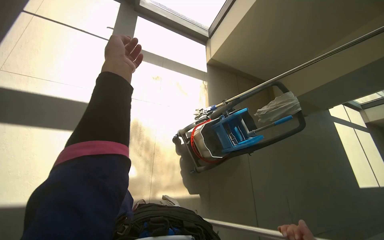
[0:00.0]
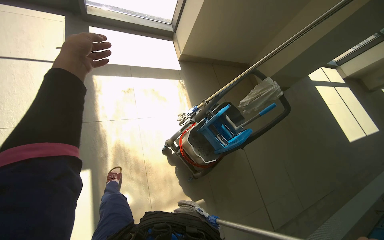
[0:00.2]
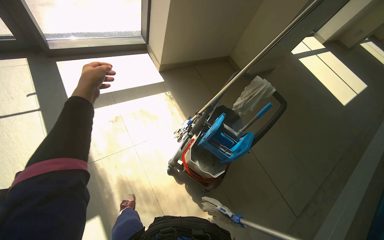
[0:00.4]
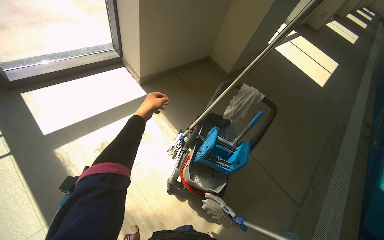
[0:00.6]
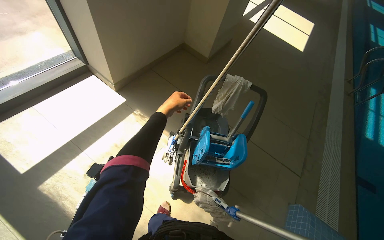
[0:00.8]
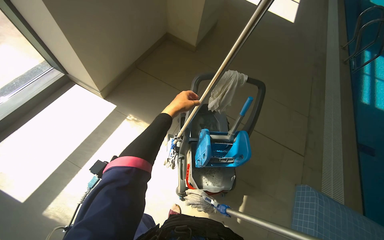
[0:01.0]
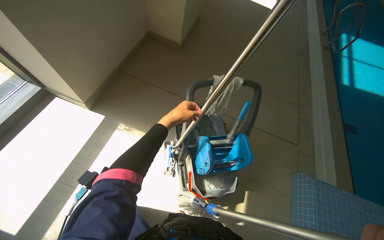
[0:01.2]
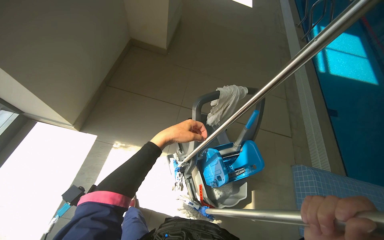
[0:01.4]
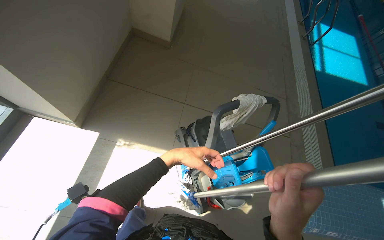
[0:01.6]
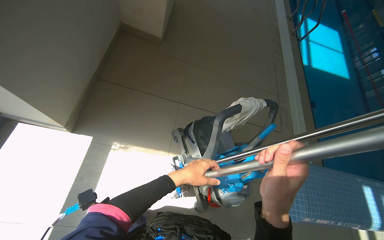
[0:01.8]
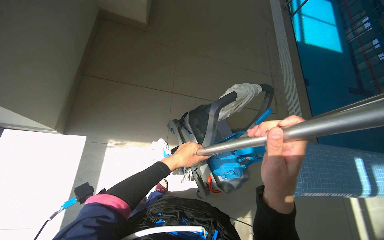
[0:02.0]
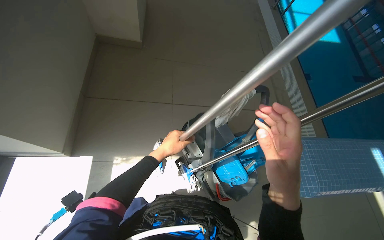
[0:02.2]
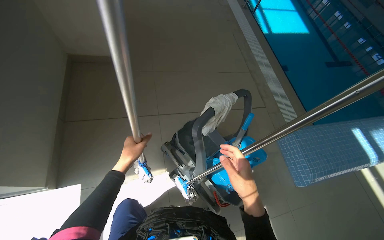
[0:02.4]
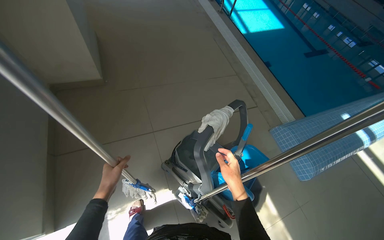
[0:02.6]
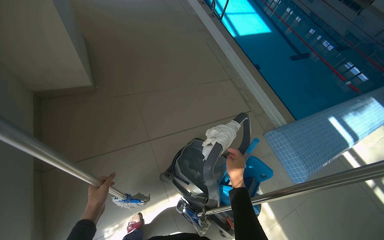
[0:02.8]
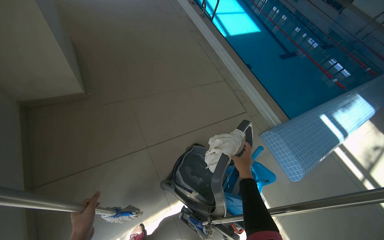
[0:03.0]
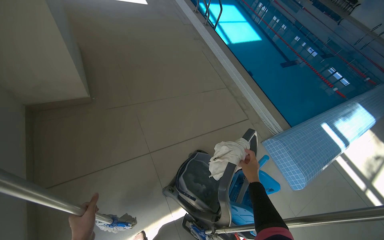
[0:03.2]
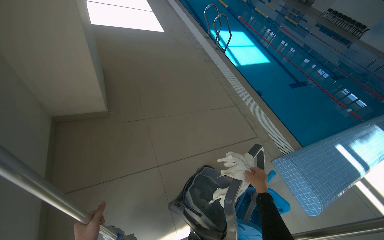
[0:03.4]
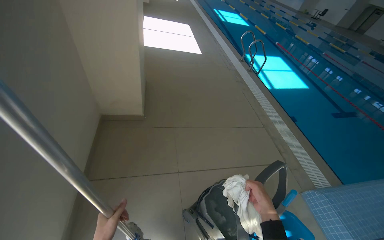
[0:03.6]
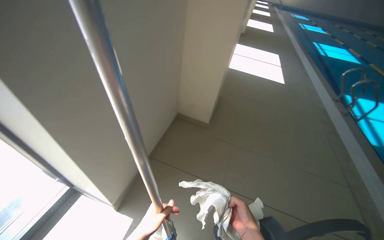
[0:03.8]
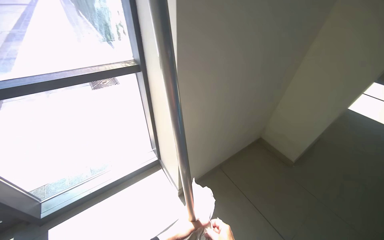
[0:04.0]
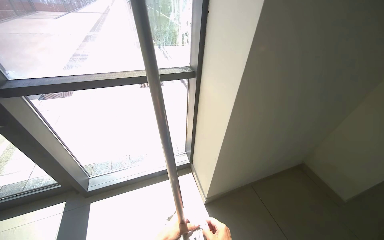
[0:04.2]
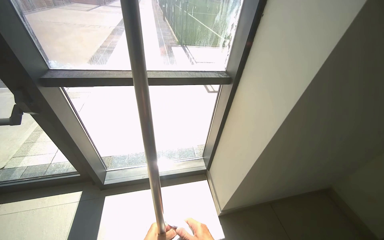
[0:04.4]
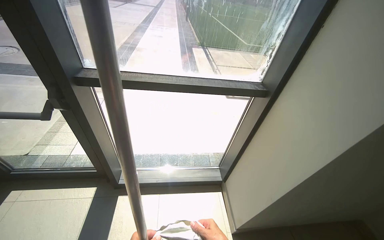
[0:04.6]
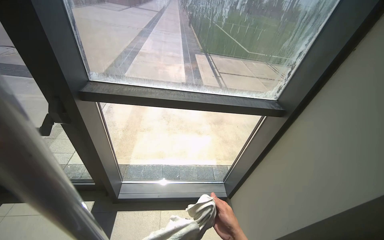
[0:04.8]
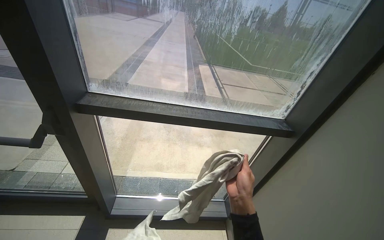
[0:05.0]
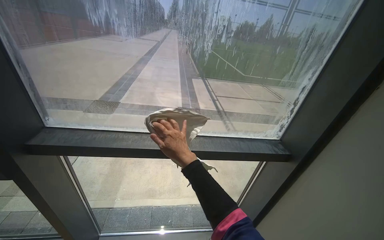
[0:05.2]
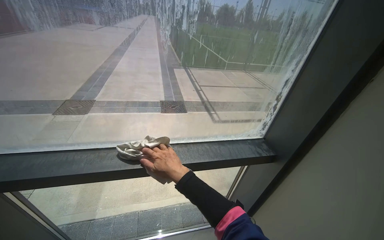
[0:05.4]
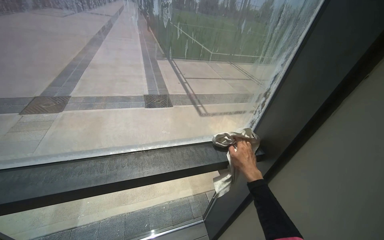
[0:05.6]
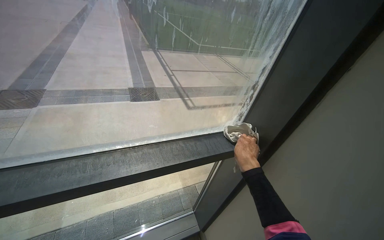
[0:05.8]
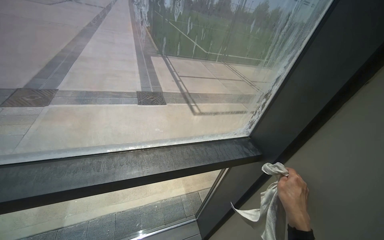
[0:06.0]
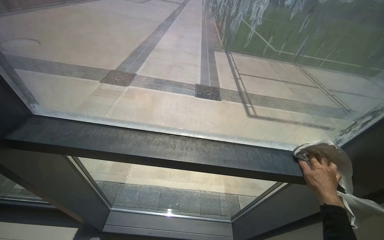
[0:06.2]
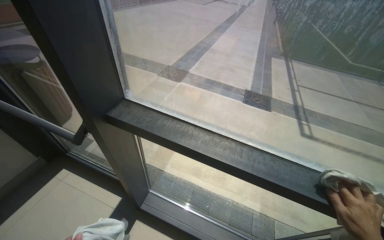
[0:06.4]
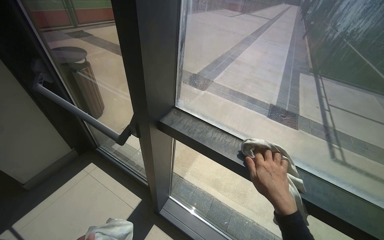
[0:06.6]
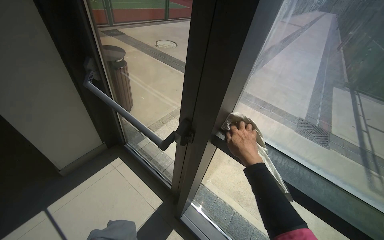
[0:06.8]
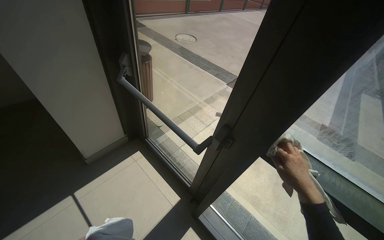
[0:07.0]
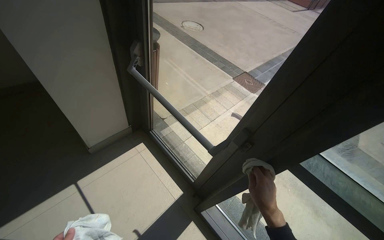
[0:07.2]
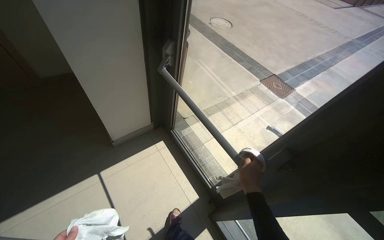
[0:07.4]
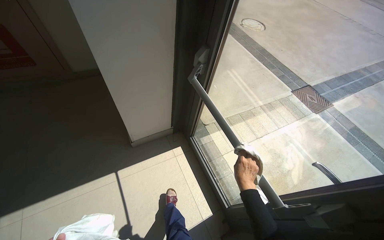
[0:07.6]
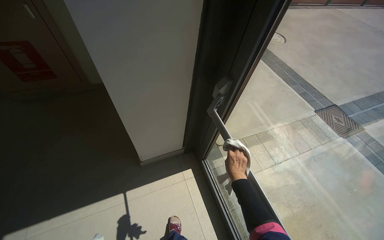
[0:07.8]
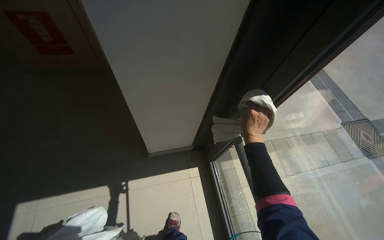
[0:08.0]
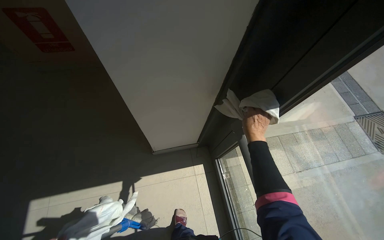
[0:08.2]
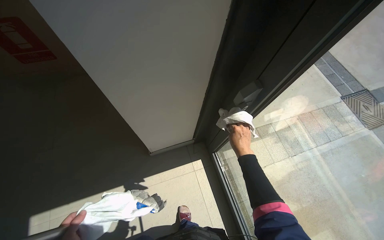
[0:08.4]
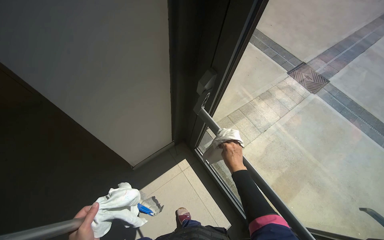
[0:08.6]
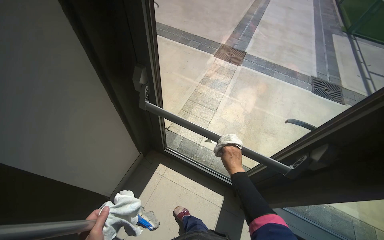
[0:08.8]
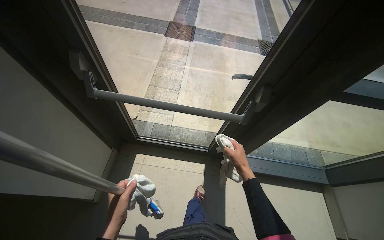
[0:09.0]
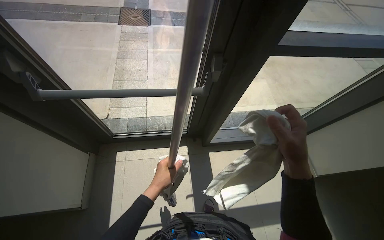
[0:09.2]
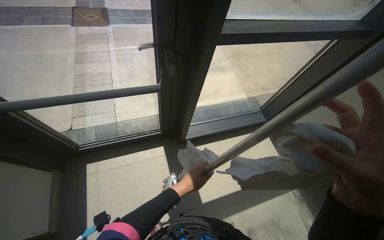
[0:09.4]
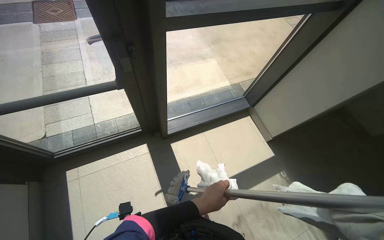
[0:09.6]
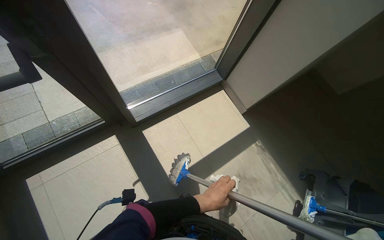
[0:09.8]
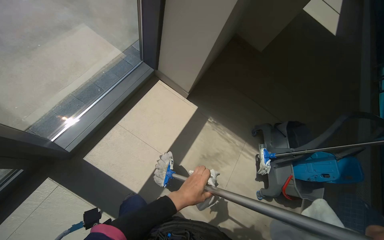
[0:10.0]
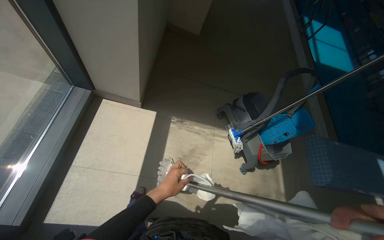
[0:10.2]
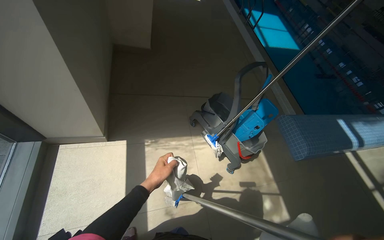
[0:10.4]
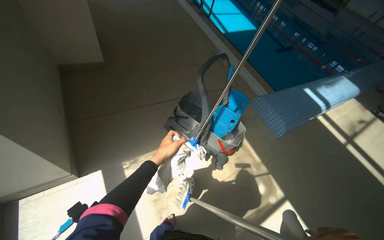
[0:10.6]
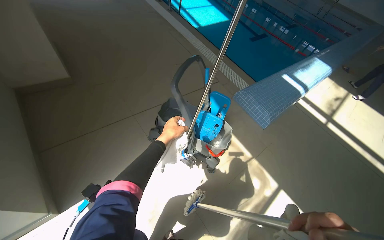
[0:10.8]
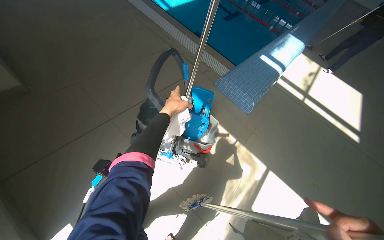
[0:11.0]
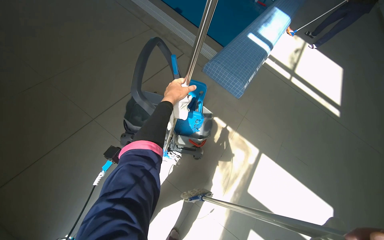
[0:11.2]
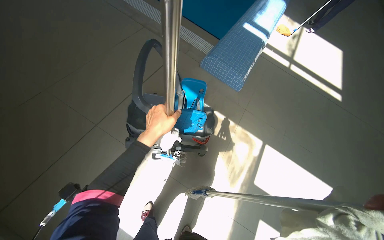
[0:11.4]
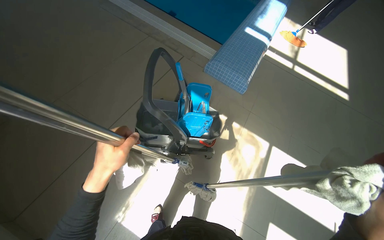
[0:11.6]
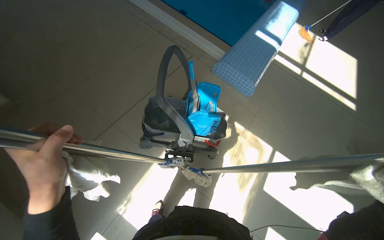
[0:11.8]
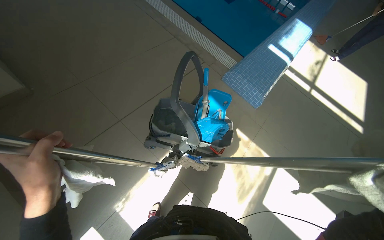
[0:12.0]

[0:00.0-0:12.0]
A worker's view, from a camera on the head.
Job: cleaning windows.
The whole recording: Cleaning windows and frames. The worker cleans the large windows and their frames using a cloth and a mop.
0:00.0 to 0:01.6: The head travels about 1 m. The head rotates some 75 degrees to the right. The view tilts approximately 25 degrees downward.
0:01.6 to 0:03.0: The head turns to the right by roughly 40 degrees. The right hand goes some 30 cm farther from the camera, while the left hand is displaced to the left by roughly 35 cm.
0:03.0 to 0:04.4: The wearer moves about 70 cm. The head rotates roughly 105 degrees to the left. The camera pitches upward, by roughly 30 degrees.
0:04.4 to 0:06.0: The wearer moves approximately 60 cm.
0:06.0 to 0:07.6: The camera is carried roughly 90 cm. The wearer's head swings about 80 degrees to the left.
0:07.6 to 0:09.0: The head turns to the right by about 55 degrees.
0:09.0 to 0:10.4: The camera is carried roughly 90 cm. The head turns to the right by some 105 degrees. The camera pitches downward, by some 25 degrees.
0:10.4 to 0:12.0: The camera is carried roughly 50 cm. The wearer looks about 35 degrees further to the right. The view tilts about 15 degrees downward.

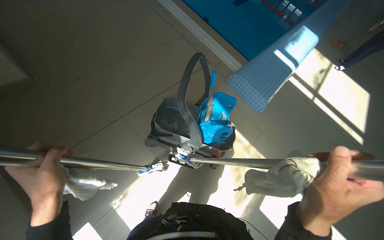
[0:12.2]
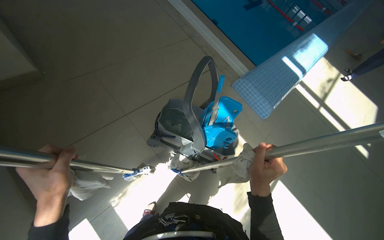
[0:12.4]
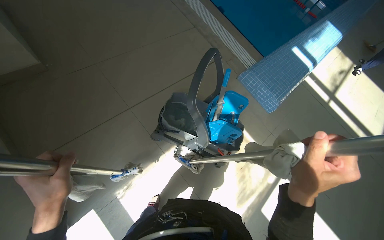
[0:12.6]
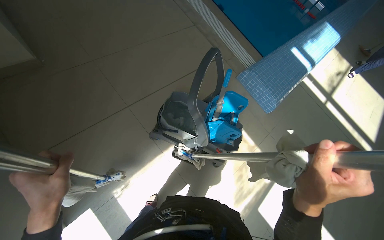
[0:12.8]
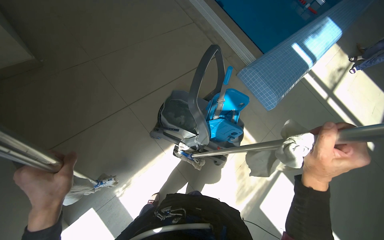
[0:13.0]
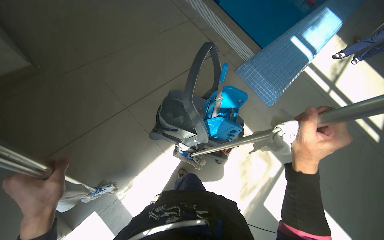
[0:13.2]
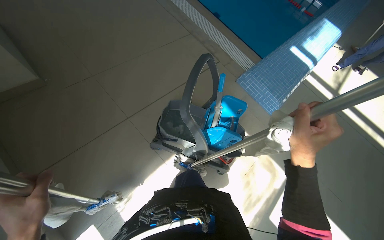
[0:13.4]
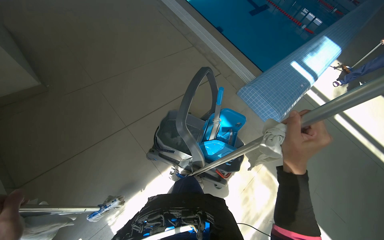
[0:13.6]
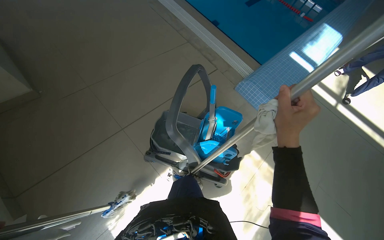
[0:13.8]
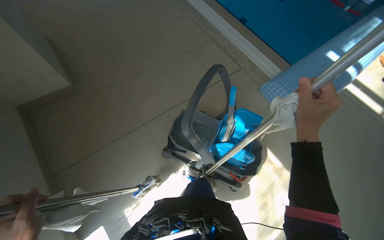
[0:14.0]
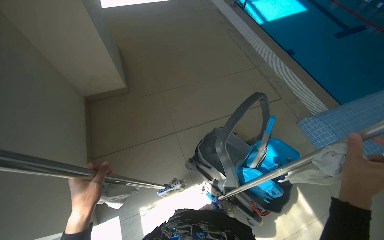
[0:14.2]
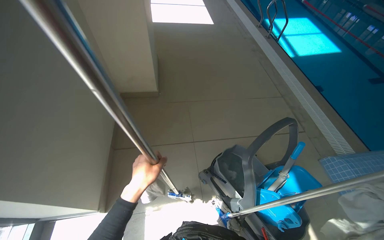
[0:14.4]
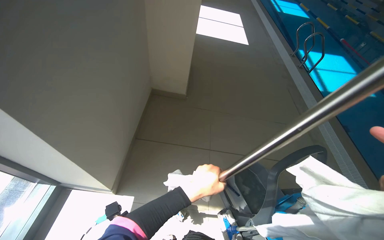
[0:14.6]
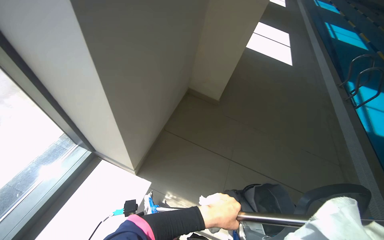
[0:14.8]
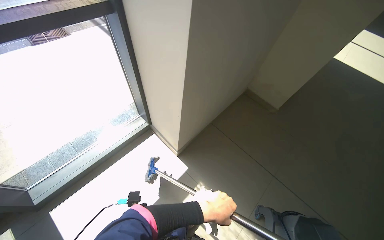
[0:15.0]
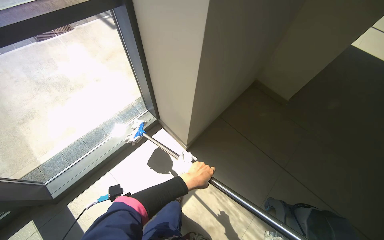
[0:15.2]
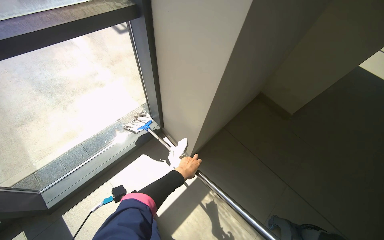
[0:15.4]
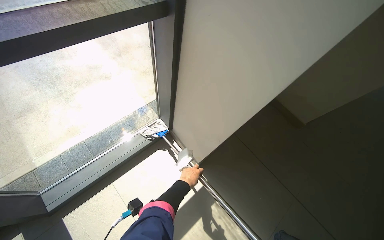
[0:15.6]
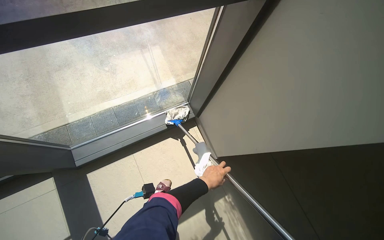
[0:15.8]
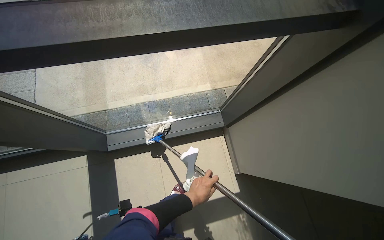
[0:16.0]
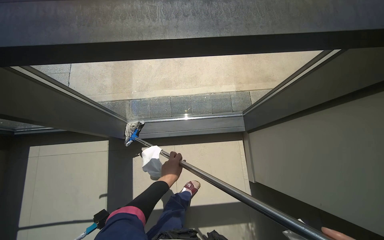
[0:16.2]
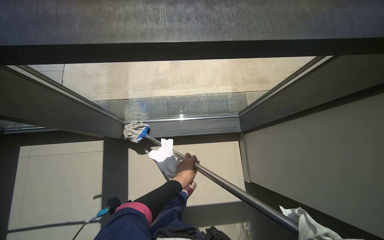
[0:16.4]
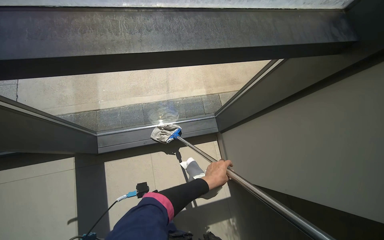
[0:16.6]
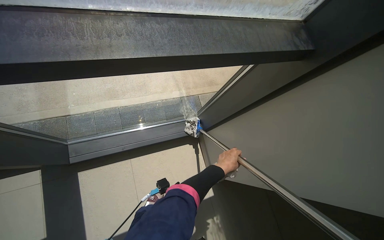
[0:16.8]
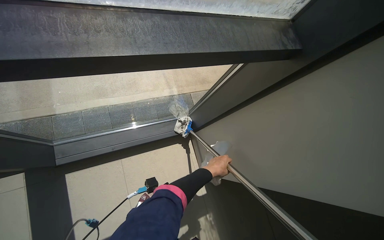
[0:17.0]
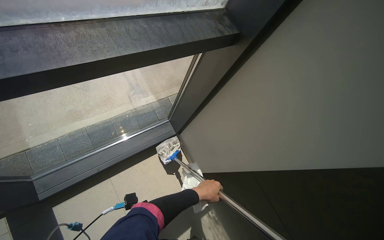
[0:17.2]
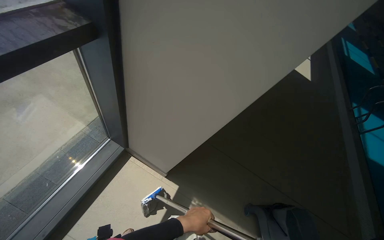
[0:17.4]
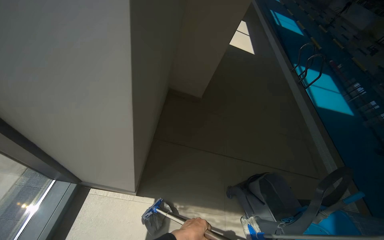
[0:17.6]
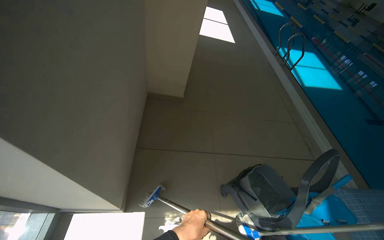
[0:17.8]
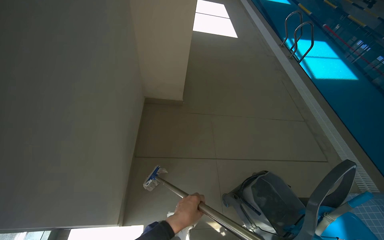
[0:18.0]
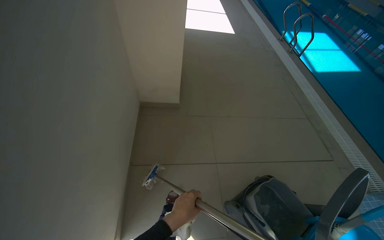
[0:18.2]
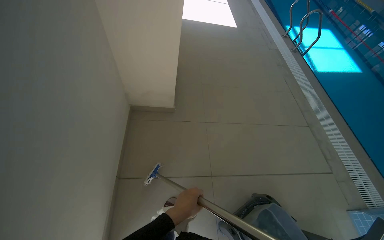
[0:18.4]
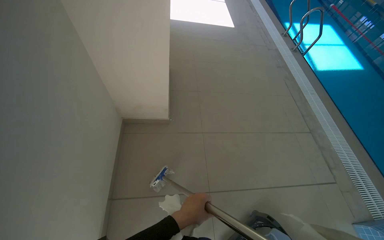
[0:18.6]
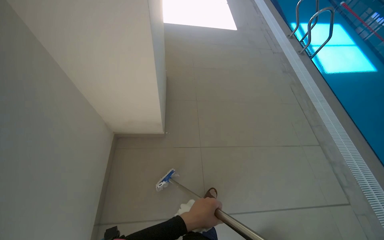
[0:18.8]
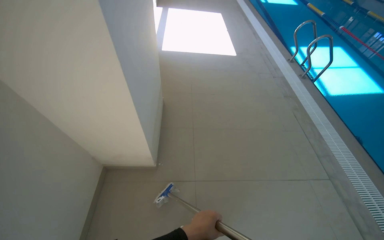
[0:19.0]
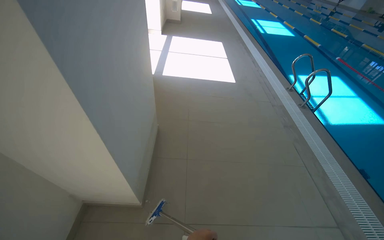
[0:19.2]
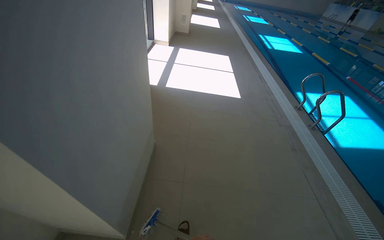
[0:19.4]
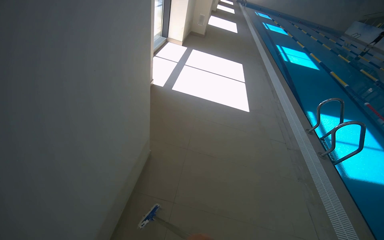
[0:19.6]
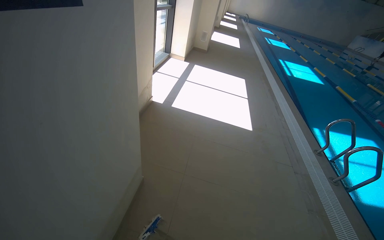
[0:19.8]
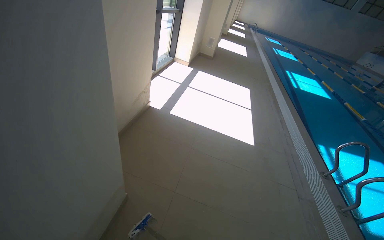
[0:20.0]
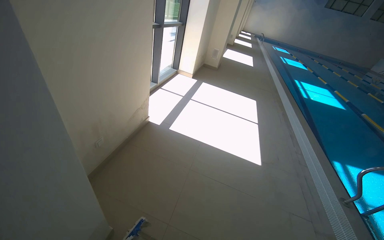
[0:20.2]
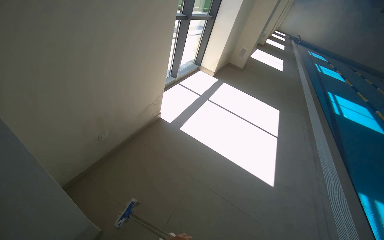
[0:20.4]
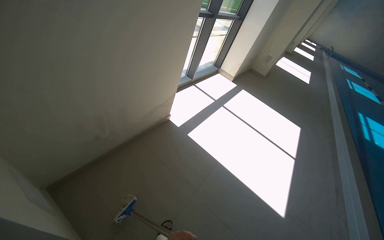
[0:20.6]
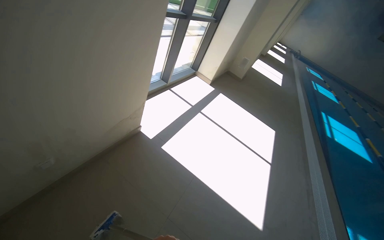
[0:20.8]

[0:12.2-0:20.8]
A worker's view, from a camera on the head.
Job: cleaning windows.
The whole recording: Cleaning windows and frames. The worker cleans the large windows and their frames using a cloth and a mop.
0:12.2 to 0:13.6: The right hand goes roughly 20 cm up the picture.
0:13.6 to 0:15.0: The head rotates about 85 degrees to the left. The view tips upward by about 20 degrees.
0:15.0 to 0:16.6: The camera is carried approximately 50 cm. The scene turns roughly 30 degrees clockwise in the picture.
0:16.6 to 0:18.0: The camera is carried approximately 70 cm. The wearer looks about 60 degrees further to the right.
0:18.0 to 0:19.4: The camera travels some 1 m.
0:19.4 to 0:20.8: The wearer moves about 1.5 m. The wearer's head swings approximately 30 degrees to the left.
